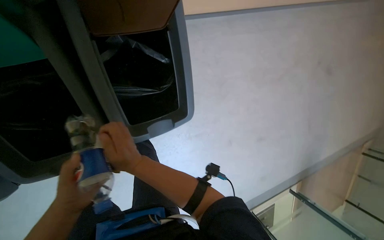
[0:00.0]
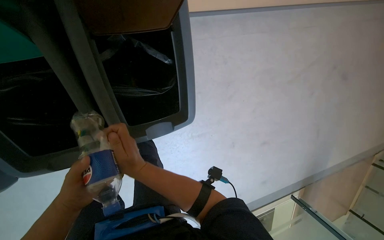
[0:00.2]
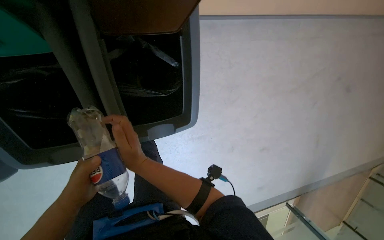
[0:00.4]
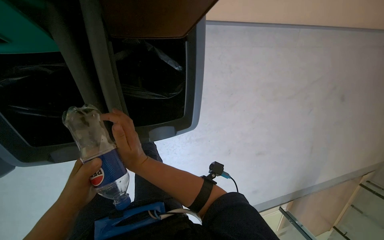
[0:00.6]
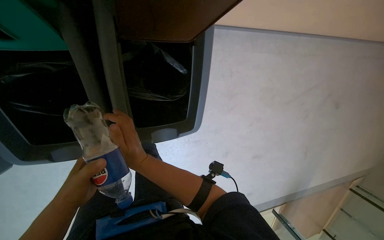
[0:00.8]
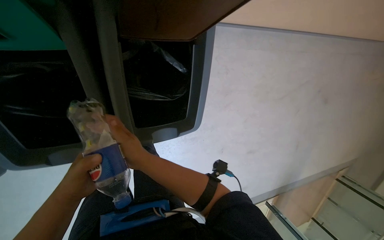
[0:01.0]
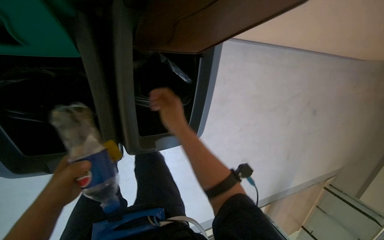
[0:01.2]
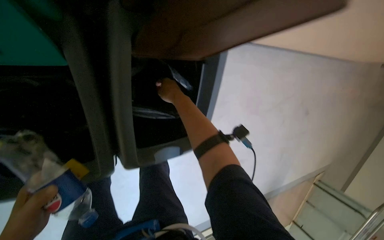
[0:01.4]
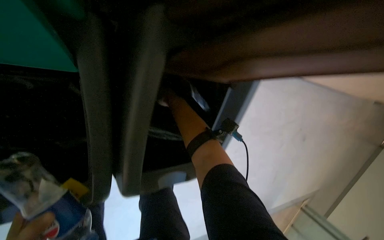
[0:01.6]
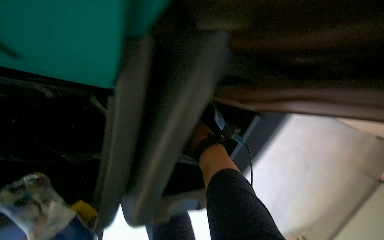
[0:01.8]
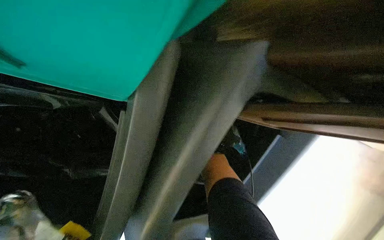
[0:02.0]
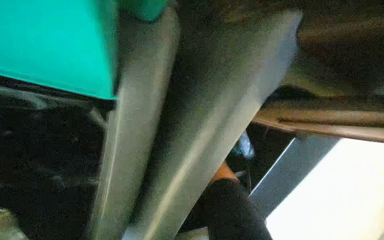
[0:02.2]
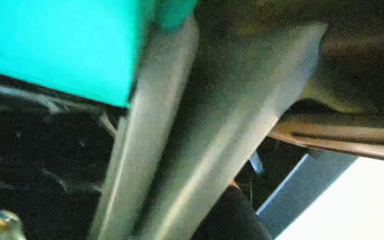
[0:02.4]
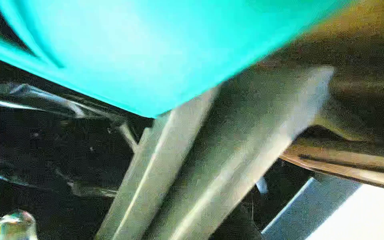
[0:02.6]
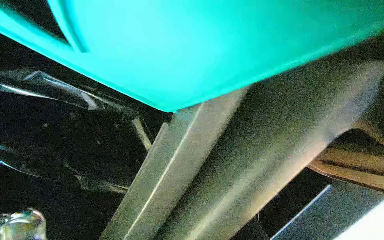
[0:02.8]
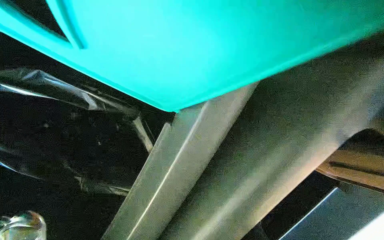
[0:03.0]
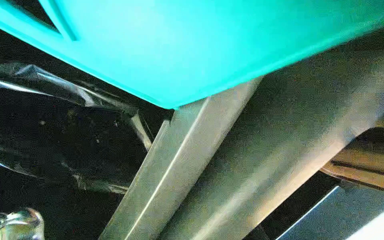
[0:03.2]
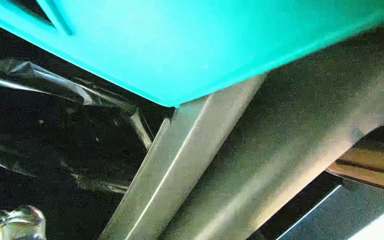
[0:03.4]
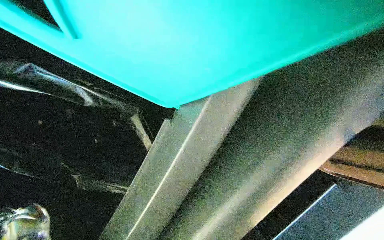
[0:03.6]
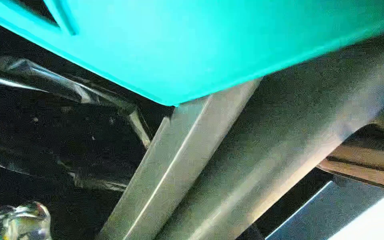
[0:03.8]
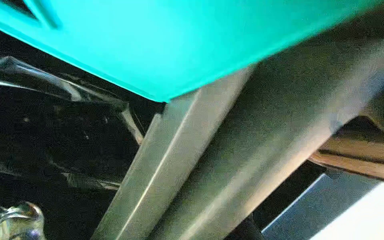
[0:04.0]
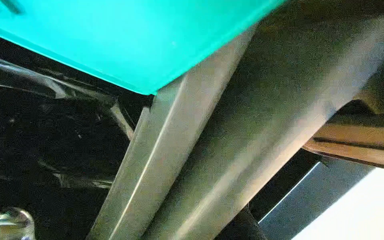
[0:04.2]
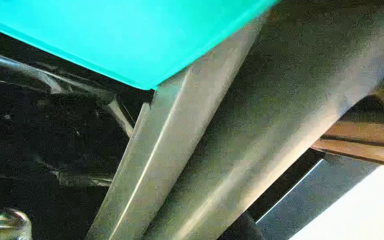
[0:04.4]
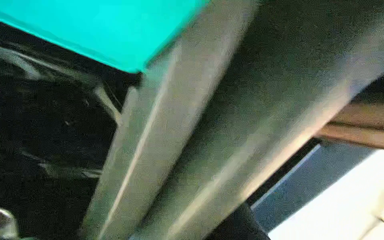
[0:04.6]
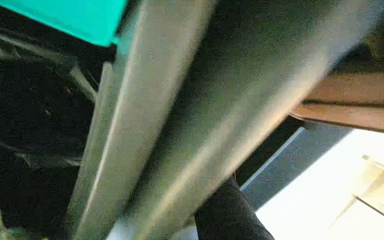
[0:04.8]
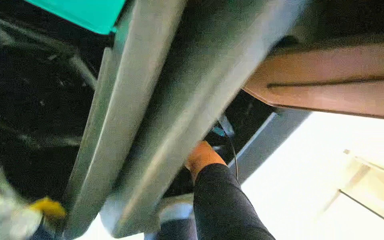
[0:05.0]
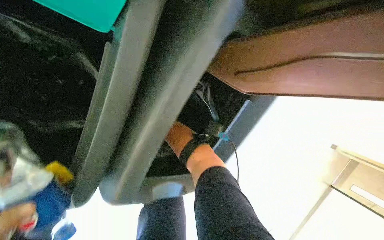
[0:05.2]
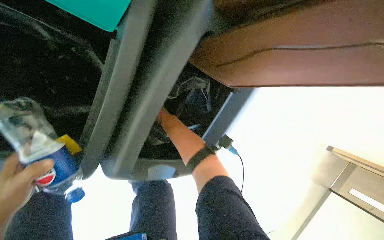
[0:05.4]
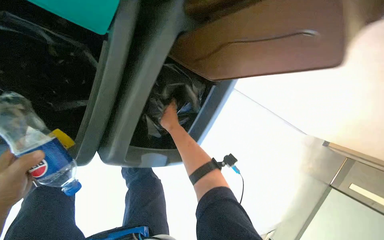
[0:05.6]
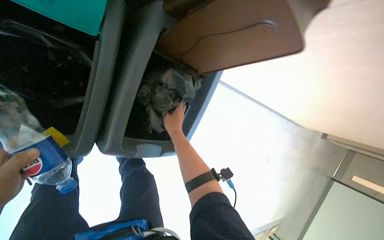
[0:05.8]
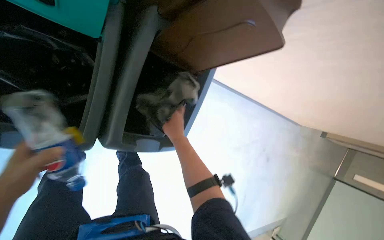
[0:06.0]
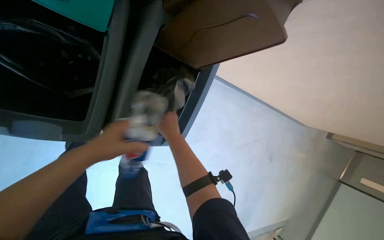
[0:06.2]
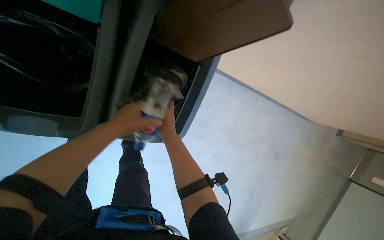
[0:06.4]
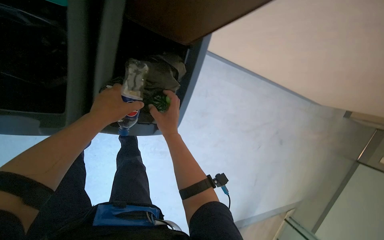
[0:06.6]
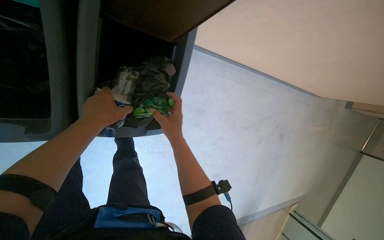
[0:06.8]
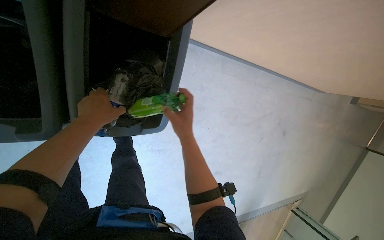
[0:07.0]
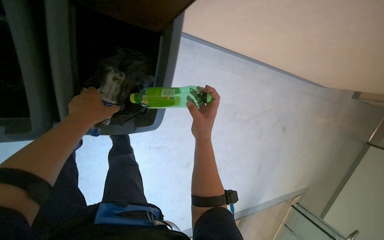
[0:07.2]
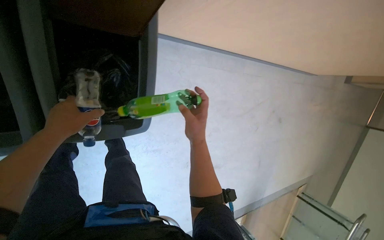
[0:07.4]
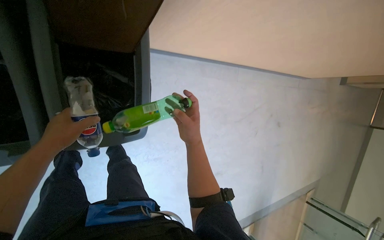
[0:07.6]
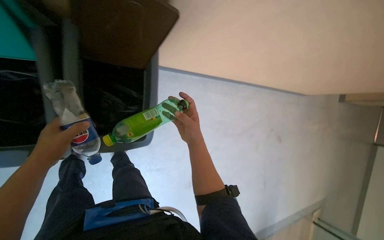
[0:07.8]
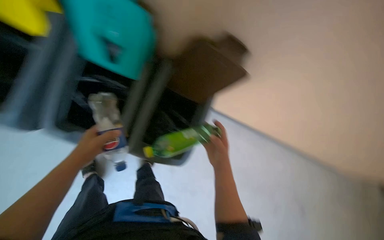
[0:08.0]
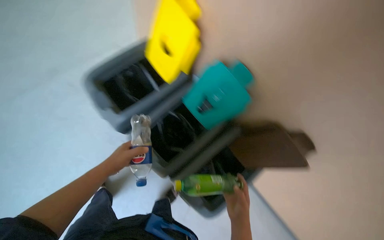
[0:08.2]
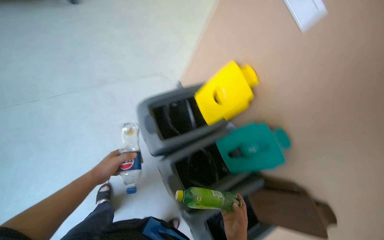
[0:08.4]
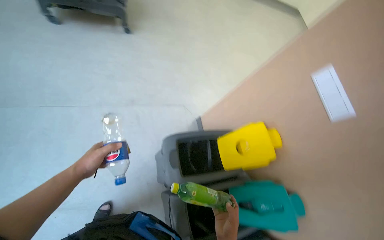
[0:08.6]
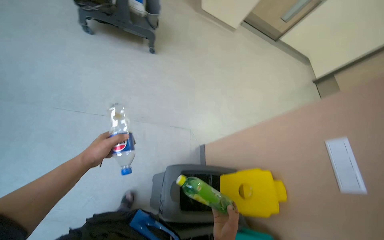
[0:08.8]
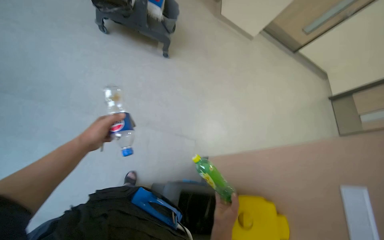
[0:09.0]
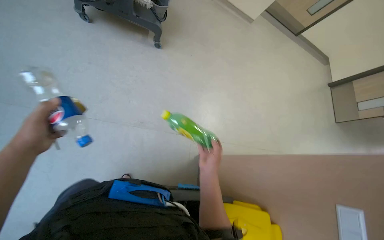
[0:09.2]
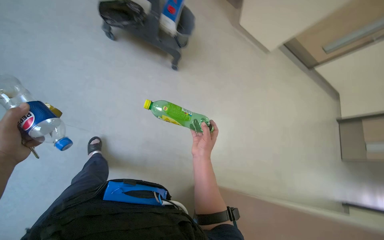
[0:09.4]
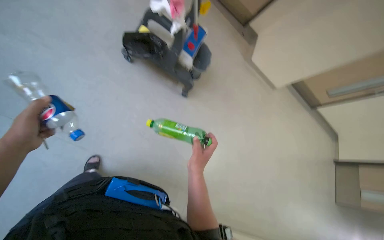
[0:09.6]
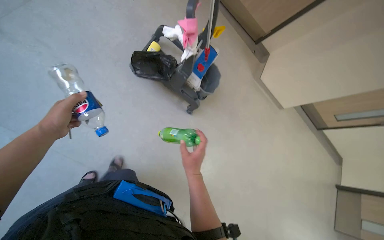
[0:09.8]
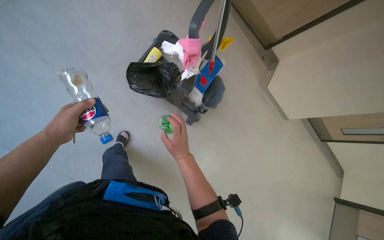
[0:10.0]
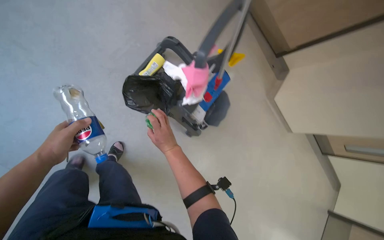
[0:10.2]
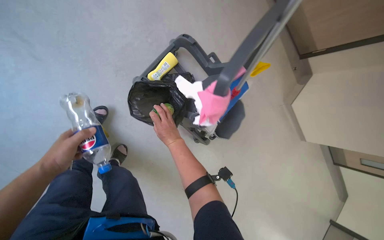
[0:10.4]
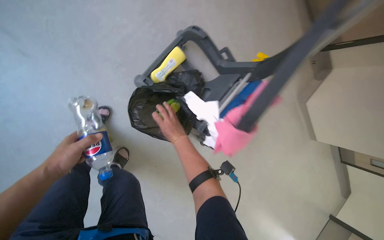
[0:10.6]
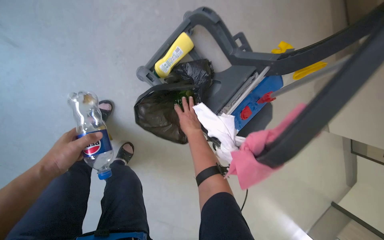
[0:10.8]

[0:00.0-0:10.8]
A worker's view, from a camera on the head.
Job: managing trash.
The whole recording: Sorting items into recycling bins. The worker sorts plastic bottles and other items into recycling bins.
0:00.0 to 0:01.6: The right hand is displaced up the picture and farther from the camera by about 40 cm.
0:06.2 to 0:07.8: The right hand is displaced to the right by approximately 25 cm.
0:07.8 to 0:09.2: The wearer moves approximately 1 m. The camera pitches upward, by approximately 30 degrees. The scene turns some 60 degrees clockwise in the picture.
0:09.2 to 0:10.8: The head travels about 70 cm. The scene rotates clockwise by about 35 degrees.

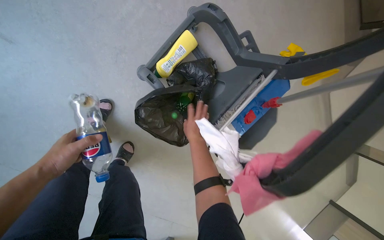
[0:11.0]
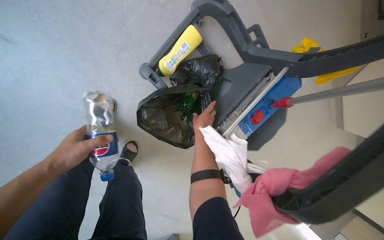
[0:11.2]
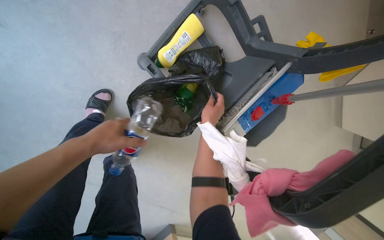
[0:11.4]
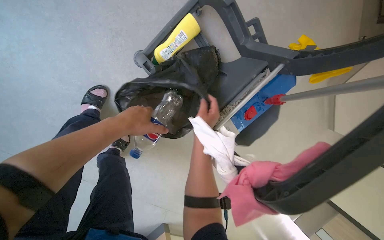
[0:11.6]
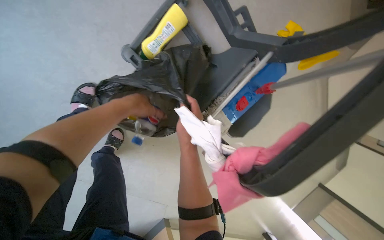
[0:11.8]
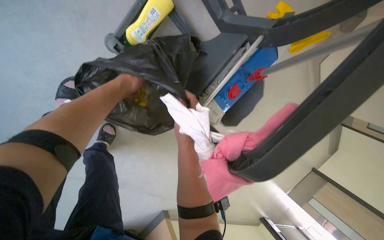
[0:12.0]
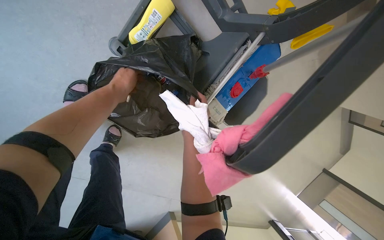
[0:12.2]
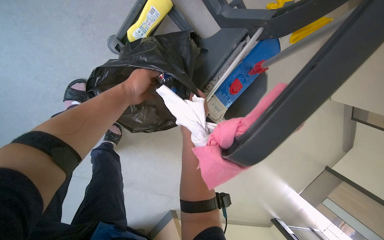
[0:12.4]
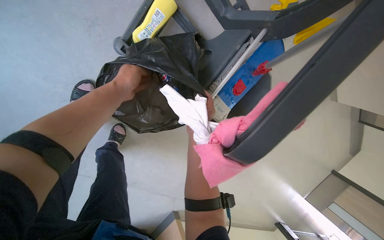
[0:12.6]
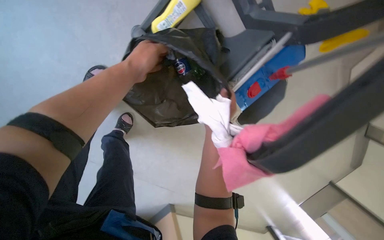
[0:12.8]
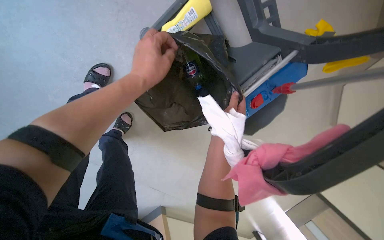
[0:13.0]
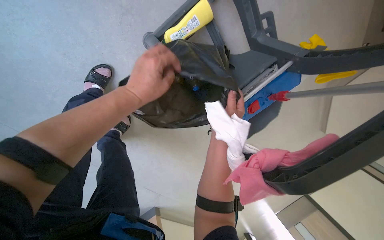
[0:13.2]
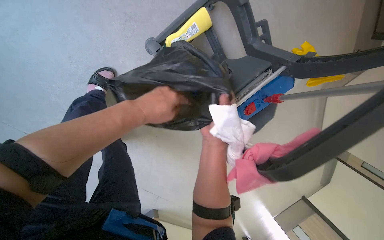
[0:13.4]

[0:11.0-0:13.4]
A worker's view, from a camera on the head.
Job: managing trash.
The whole recording: Sorting items into recycling bins. The worker sorts plastic bottles and other items into recycling bins.
0:11.0 to 0:12.2: The right hand goes farther from the camera and returns, approximately 10 cm each way; the left hand moves to the right, up the picture and farther from the camera, some 30 cm.
0:12.2 to 0:13.4: The right hand shifts some 15 cm nearer to the camera; the left hand shifts about 20 cm nearer to the camera and down the picture.

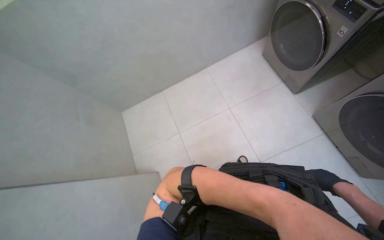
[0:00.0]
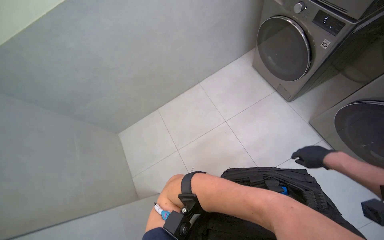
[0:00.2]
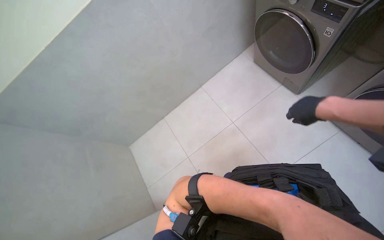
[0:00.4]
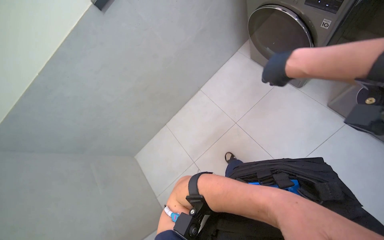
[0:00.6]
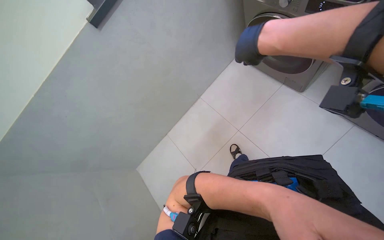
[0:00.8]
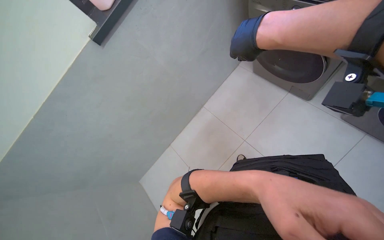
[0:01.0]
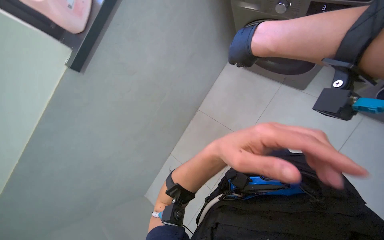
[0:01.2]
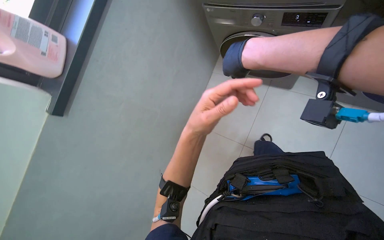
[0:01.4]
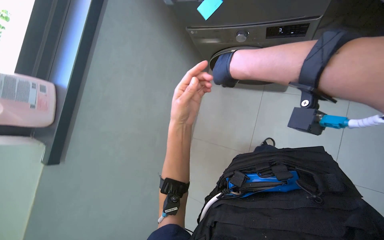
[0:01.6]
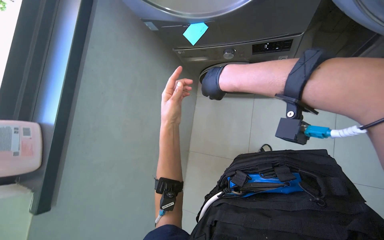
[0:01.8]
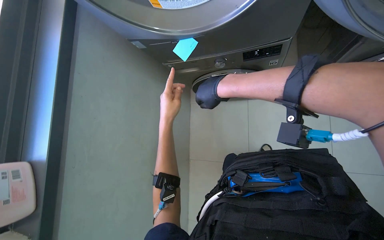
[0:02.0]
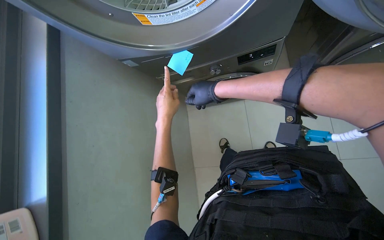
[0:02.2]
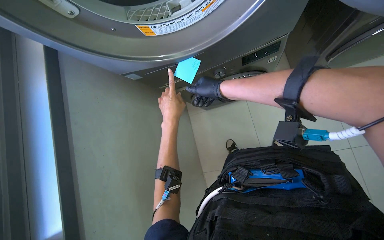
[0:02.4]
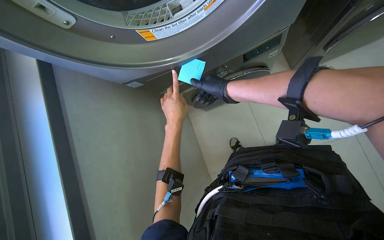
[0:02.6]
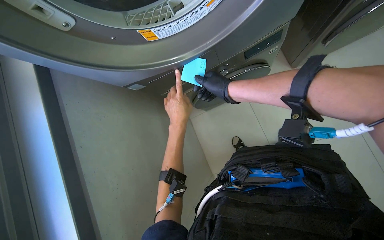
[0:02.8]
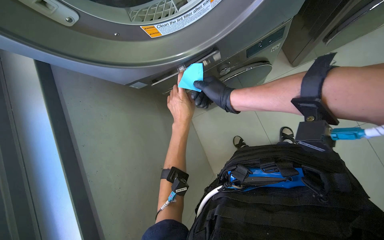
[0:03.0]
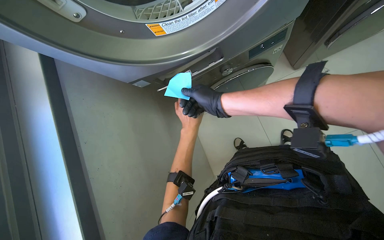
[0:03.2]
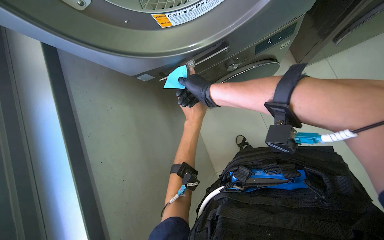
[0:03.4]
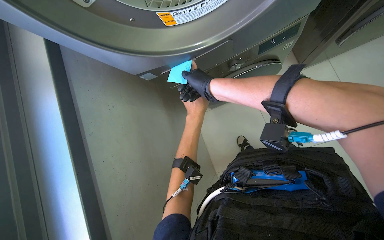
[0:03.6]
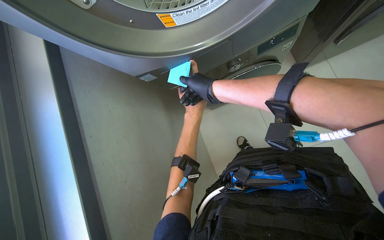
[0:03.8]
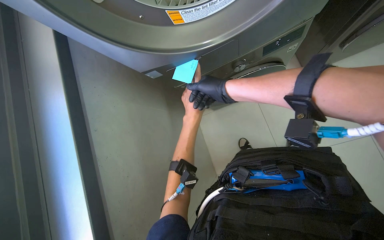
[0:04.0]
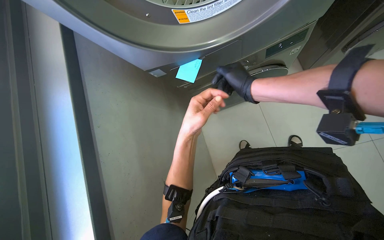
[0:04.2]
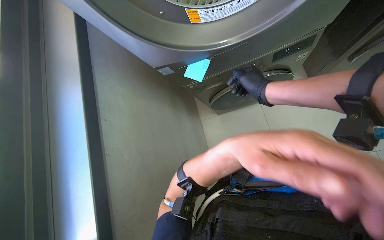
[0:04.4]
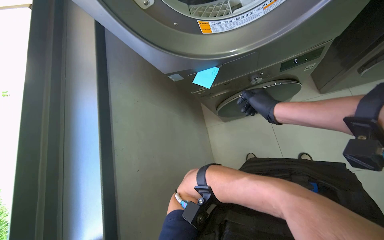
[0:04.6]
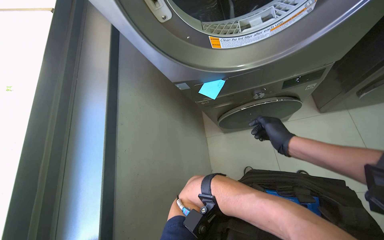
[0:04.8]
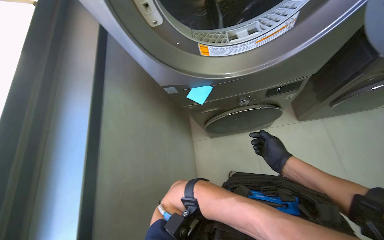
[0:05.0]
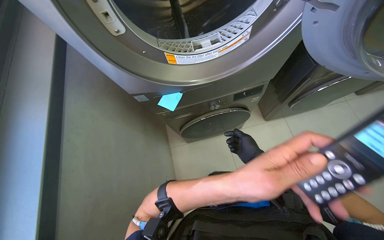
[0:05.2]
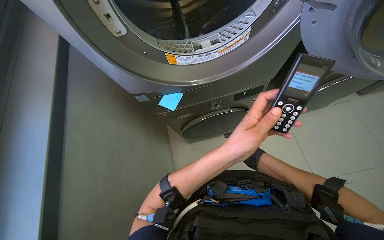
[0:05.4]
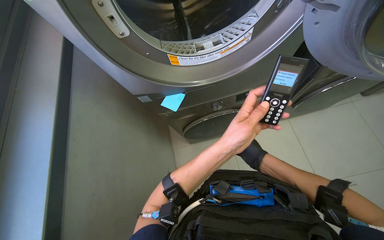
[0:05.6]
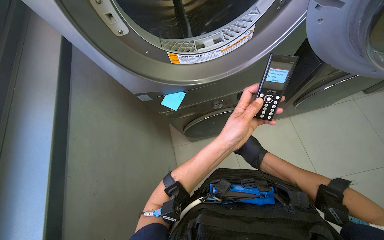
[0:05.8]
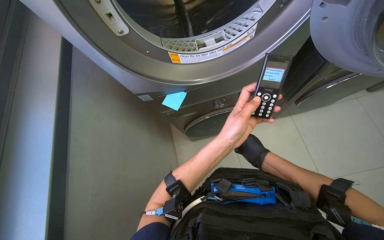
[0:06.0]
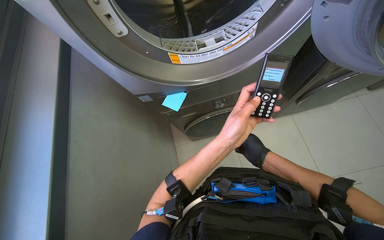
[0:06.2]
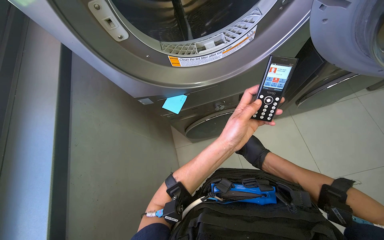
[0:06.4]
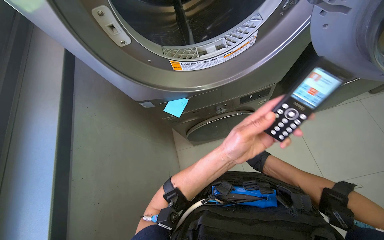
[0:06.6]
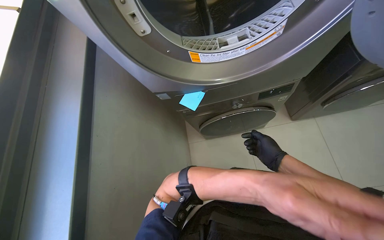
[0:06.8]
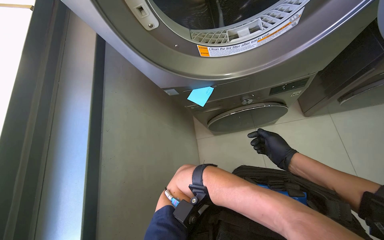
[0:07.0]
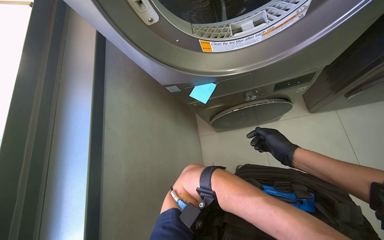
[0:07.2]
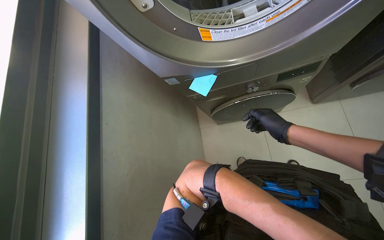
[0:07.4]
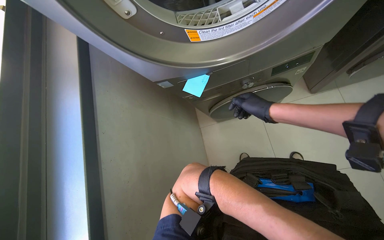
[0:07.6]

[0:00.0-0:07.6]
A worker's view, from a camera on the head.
Job: managing laundry.
The whole recording: Operating laundry machines. The worker places notes on machines, loads and unloads clothes, cleans lint filters, and adjusts machine settings.
0:00.0 to 0:01.6: The wearer moves roughly 40 cm. The view tilts about 15 degrees upward. Everything in view rotates about 50 degrees counterclockwise.
